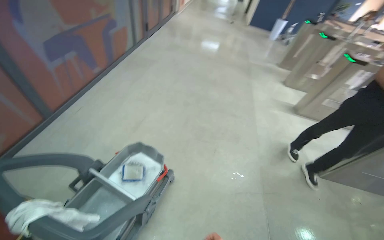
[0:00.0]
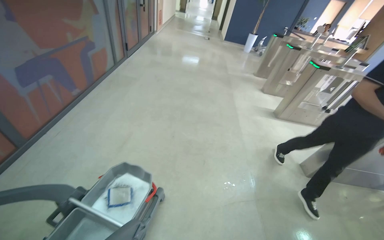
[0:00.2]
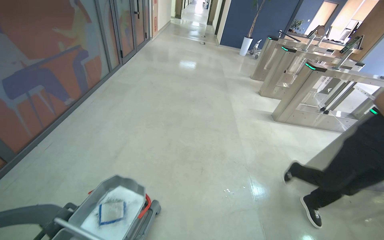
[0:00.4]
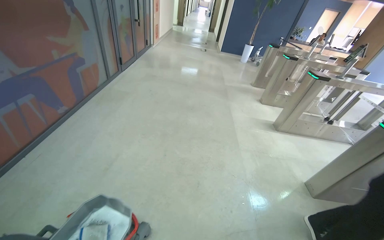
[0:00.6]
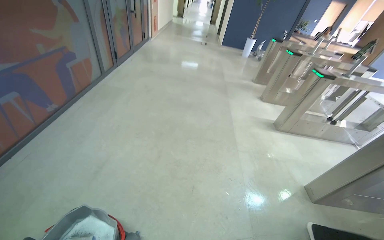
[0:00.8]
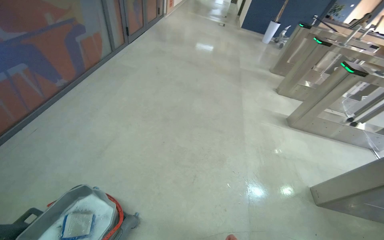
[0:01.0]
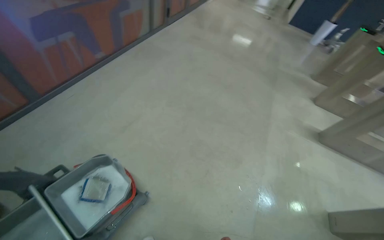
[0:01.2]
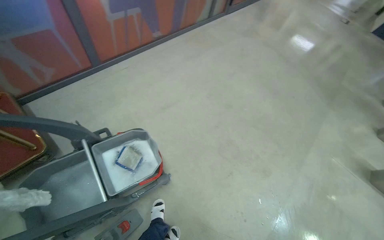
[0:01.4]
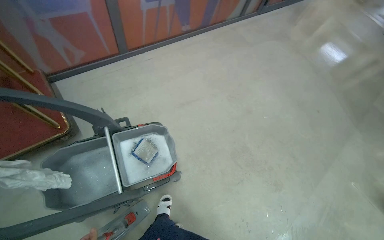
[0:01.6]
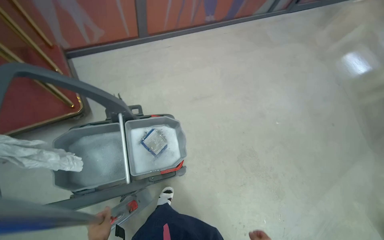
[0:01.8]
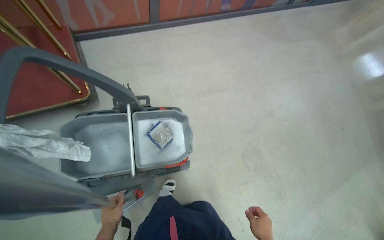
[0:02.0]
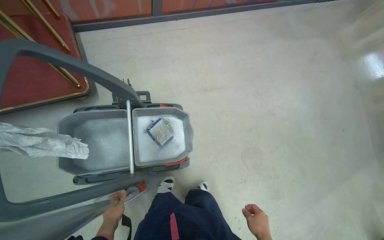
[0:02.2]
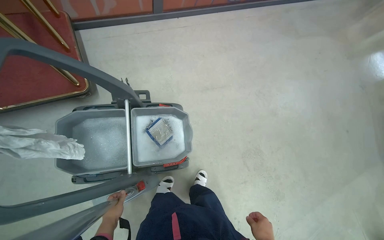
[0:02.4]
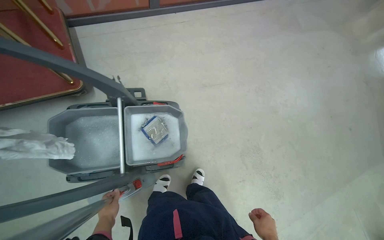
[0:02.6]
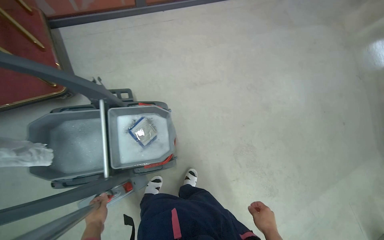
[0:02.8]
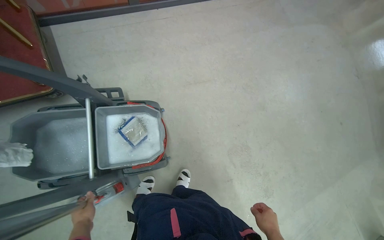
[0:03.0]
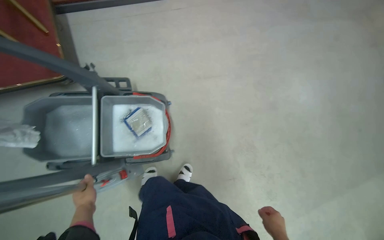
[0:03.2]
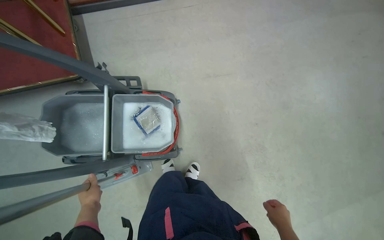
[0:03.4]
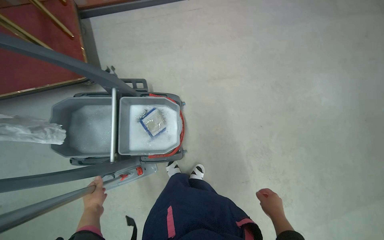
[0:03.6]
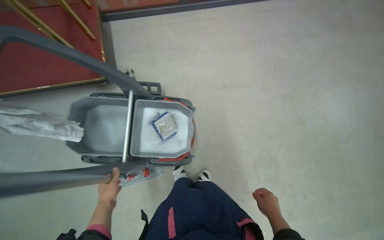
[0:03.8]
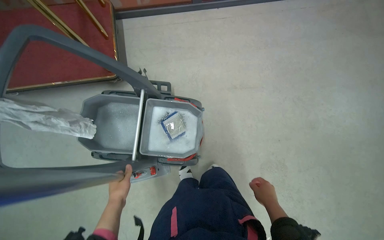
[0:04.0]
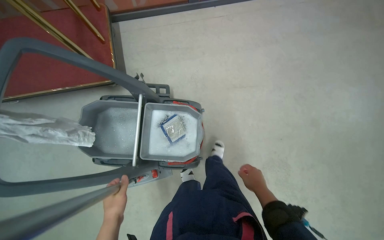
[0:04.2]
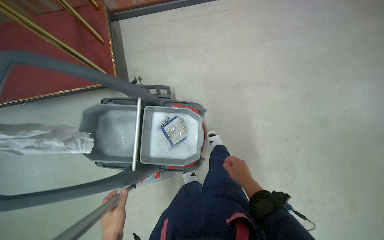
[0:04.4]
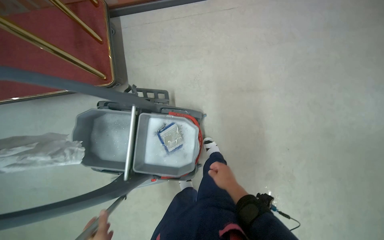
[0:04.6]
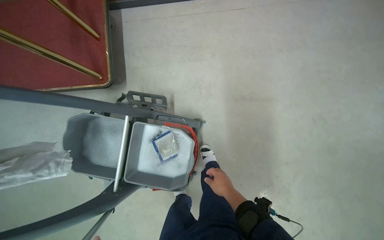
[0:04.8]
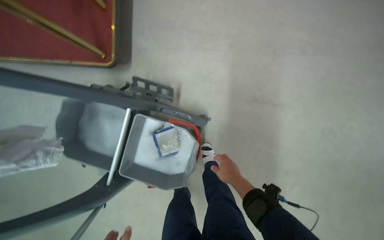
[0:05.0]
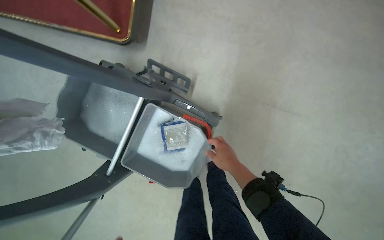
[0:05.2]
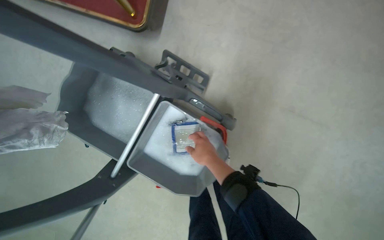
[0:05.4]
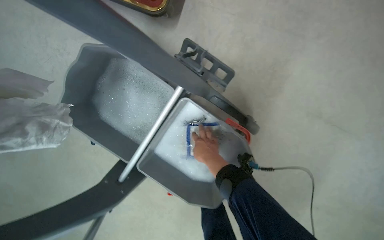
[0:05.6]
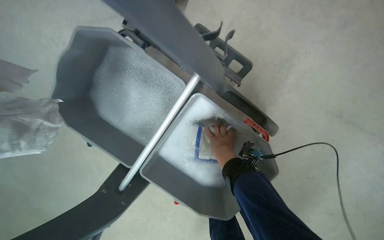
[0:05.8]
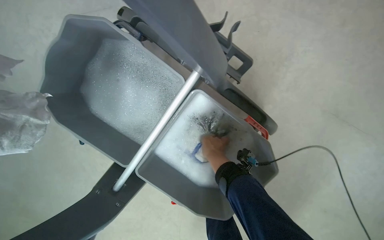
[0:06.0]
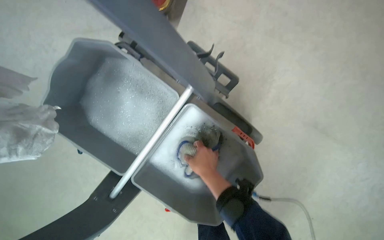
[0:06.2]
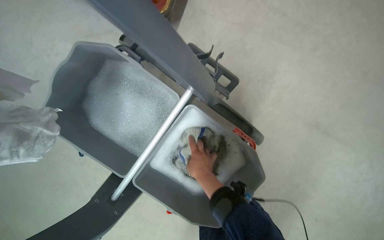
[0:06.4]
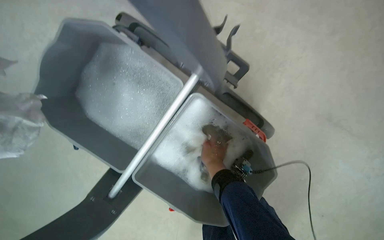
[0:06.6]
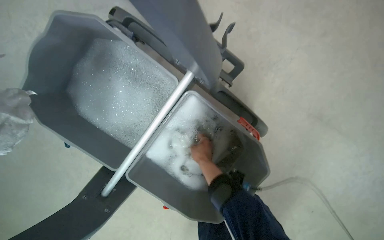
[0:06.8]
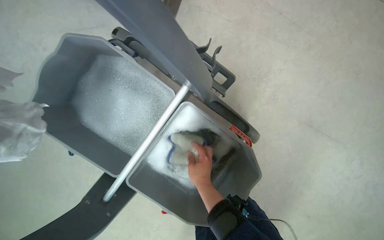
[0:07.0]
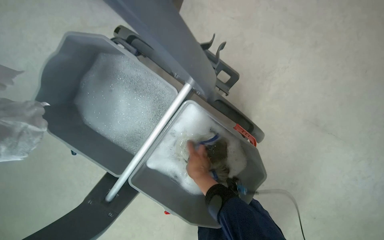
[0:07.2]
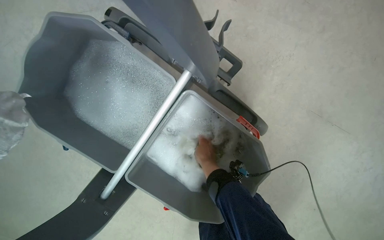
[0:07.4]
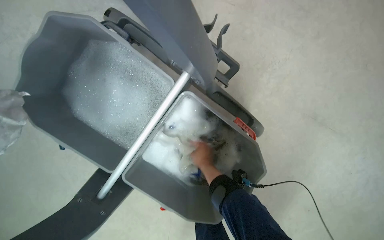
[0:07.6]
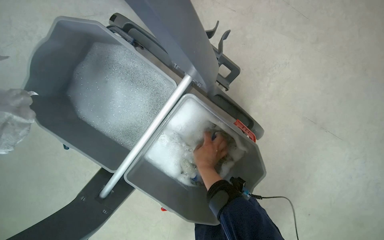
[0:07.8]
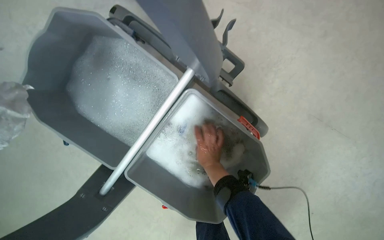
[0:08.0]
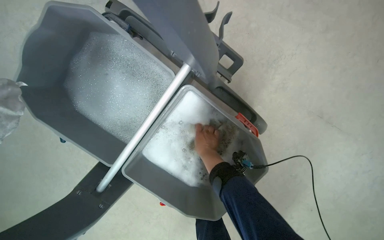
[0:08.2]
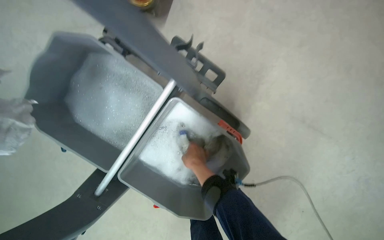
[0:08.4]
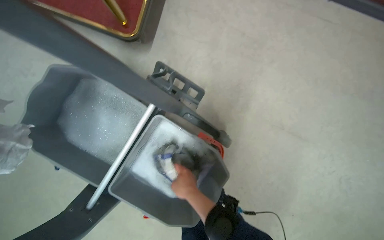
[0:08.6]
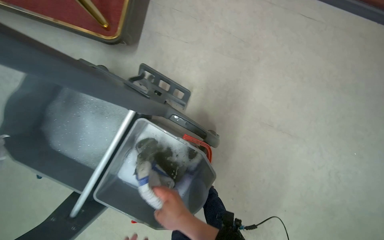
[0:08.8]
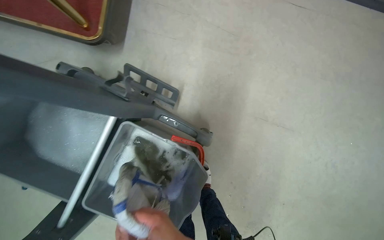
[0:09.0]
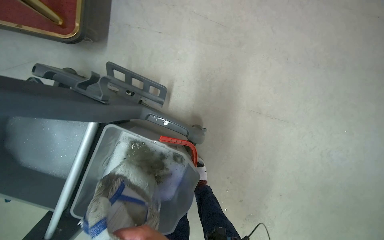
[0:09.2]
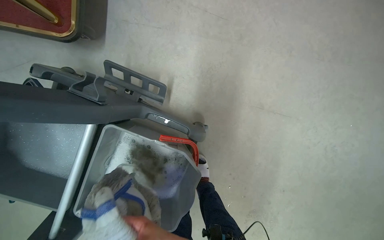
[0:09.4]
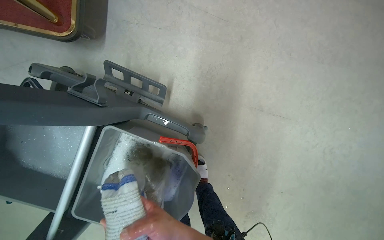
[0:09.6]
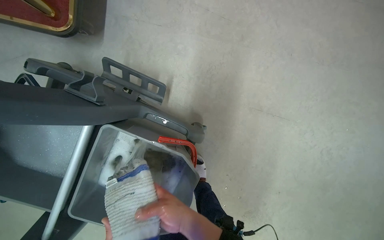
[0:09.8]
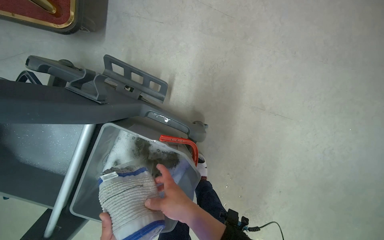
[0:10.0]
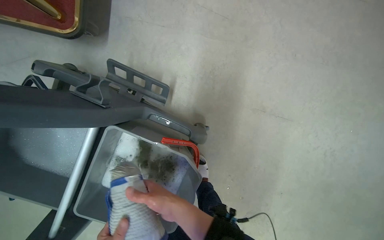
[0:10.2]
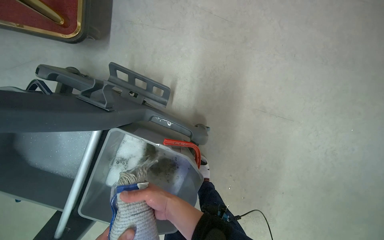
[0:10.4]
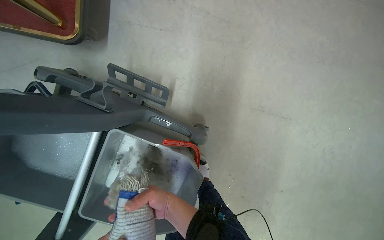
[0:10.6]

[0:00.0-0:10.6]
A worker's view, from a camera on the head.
Job: preparing cleaning supplies.
The whole recording: Preparing mopping equipment. The worker cleans the mop head in the bucket.
0:00.0 to 0:01.6: The head rotates some 40 degrees to the left.
0:03.0 to 0:04.6: The wearer looks approximately 20 degrees further to the left. The right hand is displaced up the picture and to the left by approximately 35 cm.
0:04.6 to 0:06.0: The camera is carried approximately 50 cm. The wearer looks about 20 degrees further downward. The scene turns some 30 degrees clockwise in the picture.

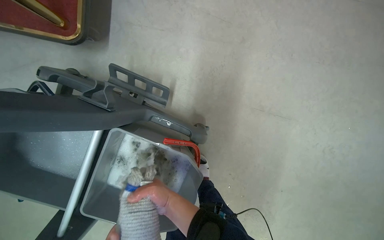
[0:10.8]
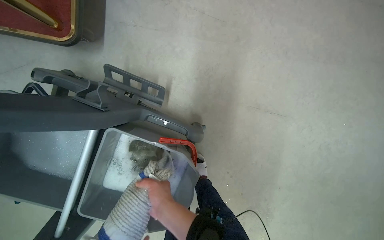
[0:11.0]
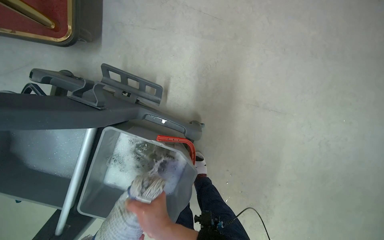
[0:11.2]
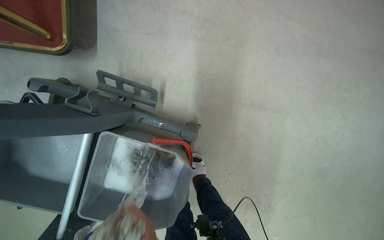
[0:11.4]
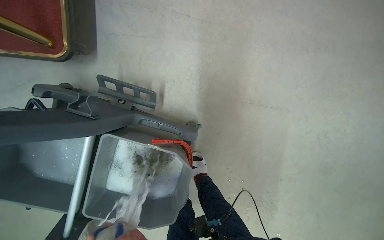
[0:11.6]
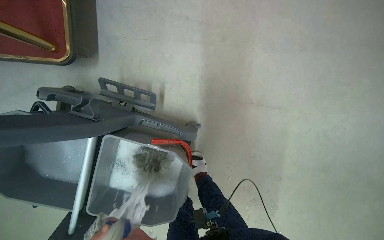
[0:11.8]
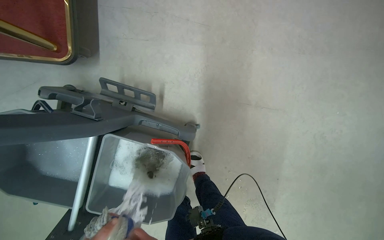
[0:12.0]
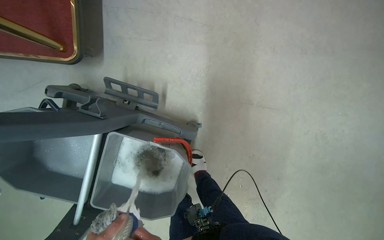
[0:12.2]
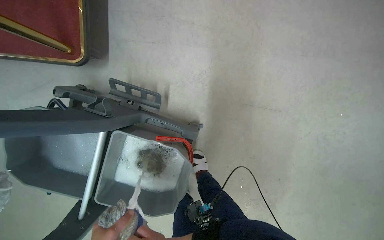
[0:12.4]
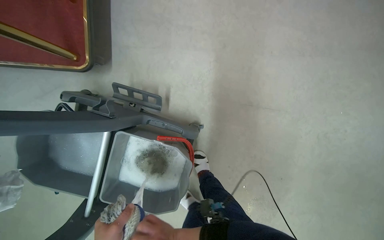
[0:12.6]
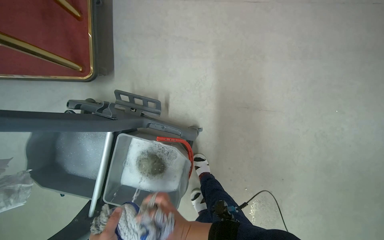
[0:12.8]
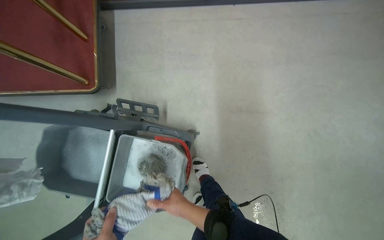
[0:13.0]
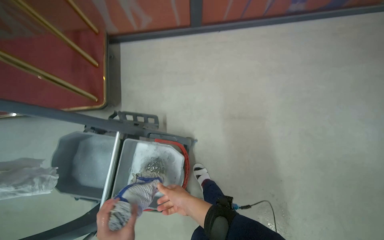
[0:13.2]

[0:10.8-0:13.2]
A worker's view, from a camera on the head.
Job: preparing cleaning supplies.
The whole recording: Preparing mopping equipment. The worker cleans the mop head in the bucket.
0:12.0 to 0:13.2: The view tilts roughly 20 degrees upward.

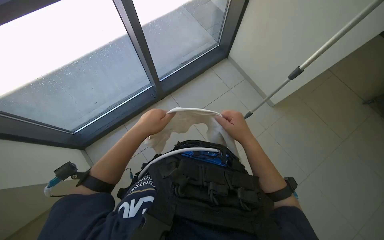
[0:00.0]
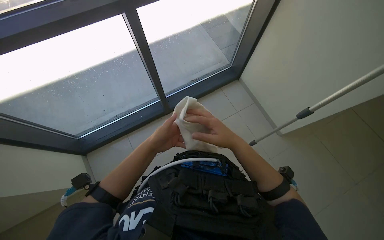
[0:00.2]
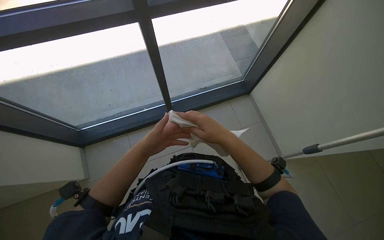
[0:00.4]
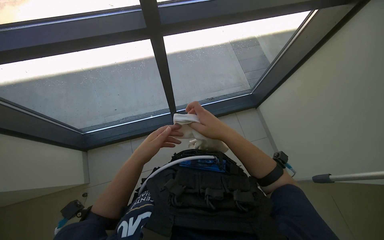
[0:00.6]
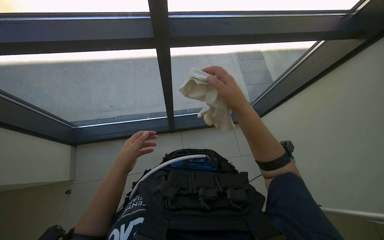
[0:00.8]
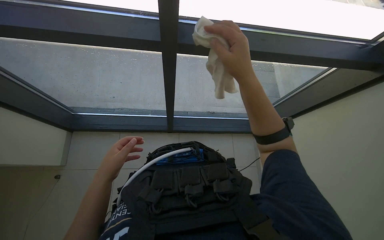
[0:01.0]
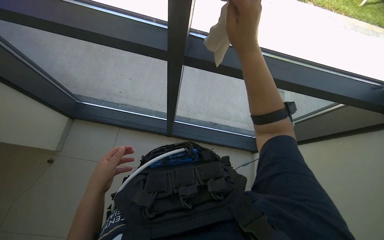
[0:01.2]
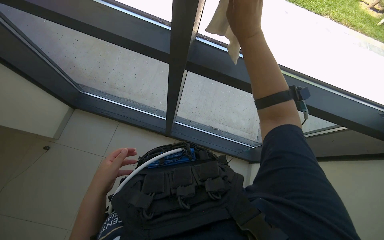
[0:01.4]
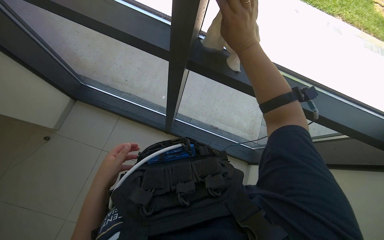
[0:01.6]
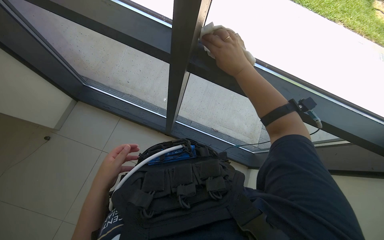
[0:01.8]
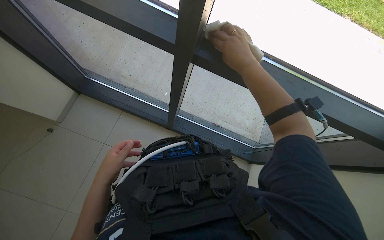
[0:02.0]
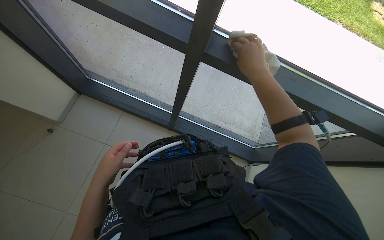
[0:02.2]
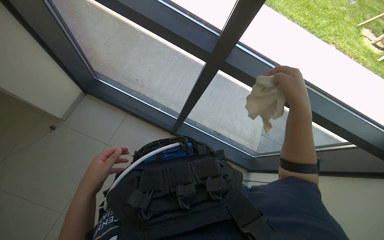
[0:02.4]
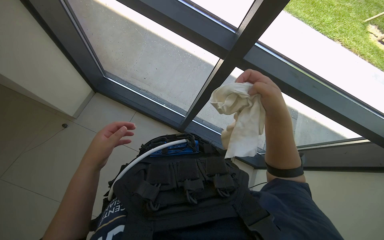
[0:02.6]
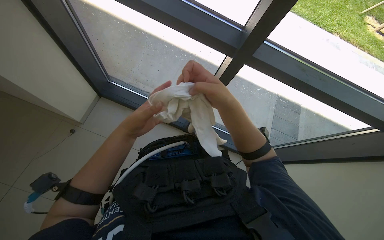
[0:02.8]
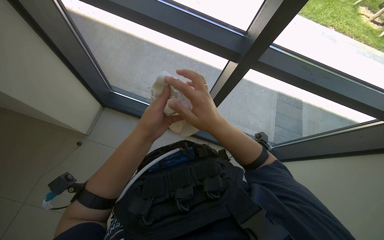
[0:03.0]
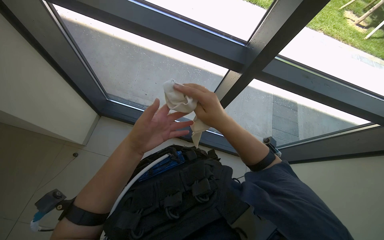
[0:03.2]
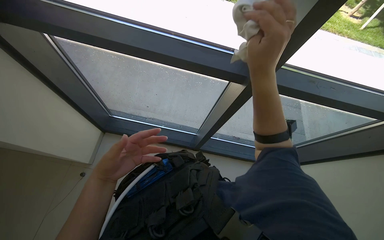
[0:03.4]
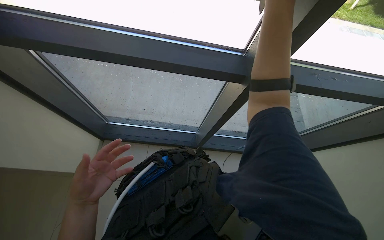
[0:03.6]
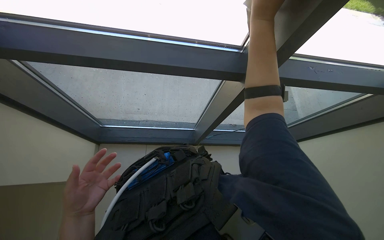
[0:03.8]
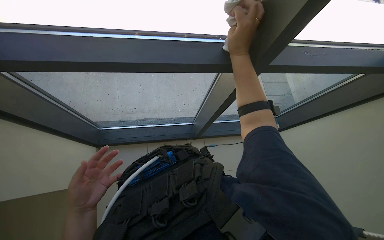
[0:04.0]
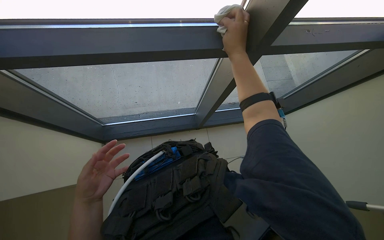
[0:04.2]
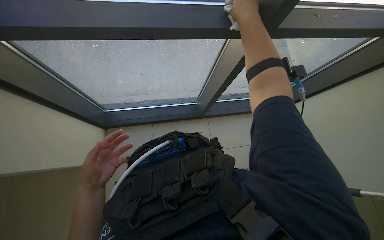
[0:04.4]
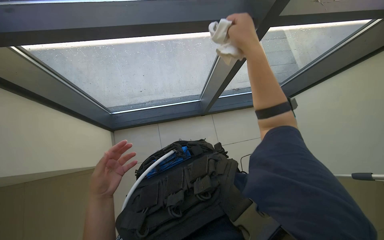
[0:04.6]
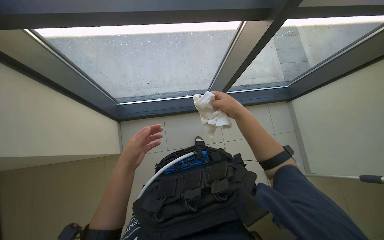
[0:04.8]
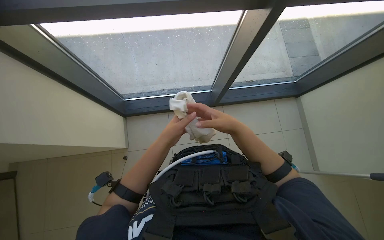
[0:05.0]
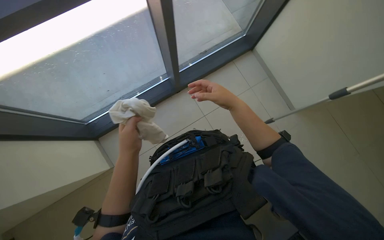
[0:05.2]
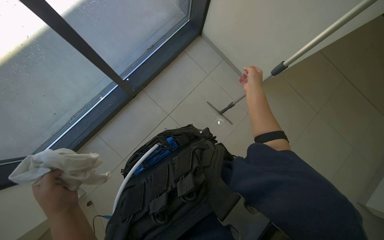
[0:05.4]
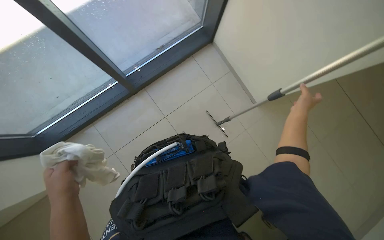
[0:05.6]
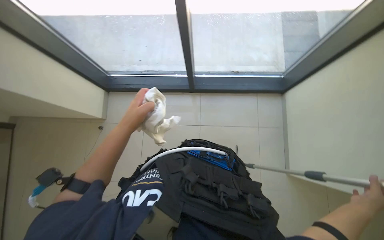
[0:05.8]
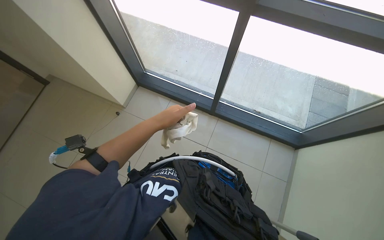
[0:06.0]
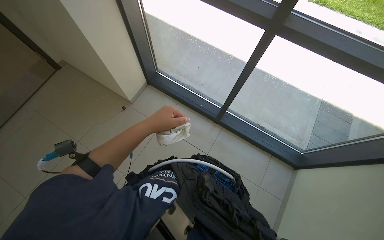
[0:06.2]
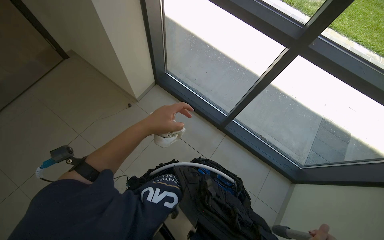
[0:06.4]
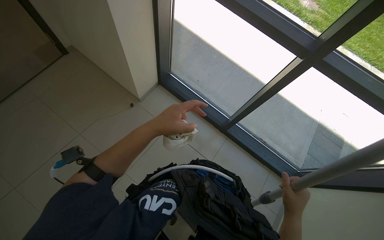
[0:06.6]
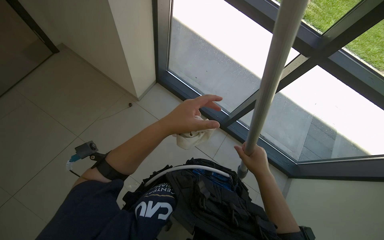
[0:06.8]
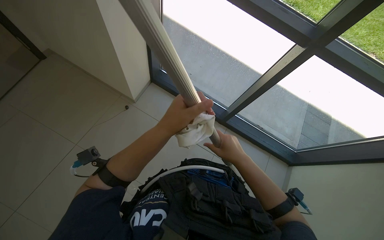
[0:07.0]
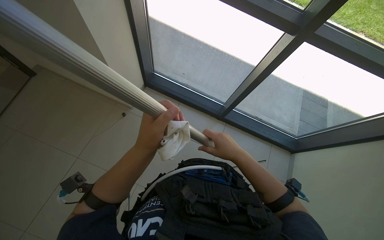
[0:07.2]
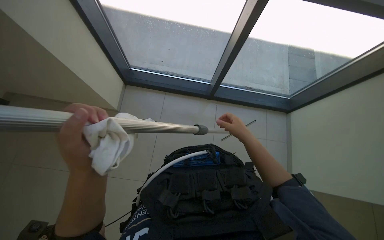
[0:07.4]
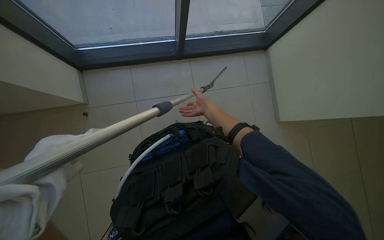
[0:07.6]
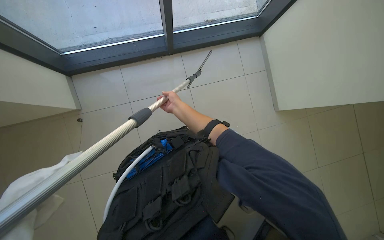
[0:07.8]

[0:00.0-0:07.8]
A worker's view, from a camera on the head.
Job: cleaning windows.
The whole recording: Wiping glass frames with cloth. The worker wipes the glass frames using a cloth, both by hand and with a pole.
0:00.0 to 0:01.6: The scene rotates clockwise by some 45 degrees.
0:01.6 to 0:03.2: The left hand is displaced up the picture by approximately 10 cm. Meanwhile the right hand is displaced down the picture and to the left by roughly 25 cm.
0:03.2 to 0:04.6: The view tips downward by roughly 15 degrees. The right hand heads to the right and up the picture, covering roughly 15 cm; the left hand moves to the left and down the picture, approximately 20 cm.
0:06.2 to 0:07.8: The wearer looks some 15 degrees further downward.
